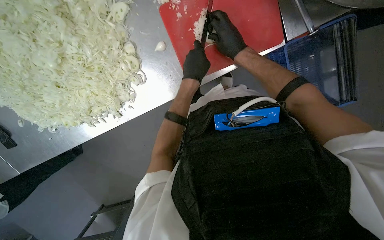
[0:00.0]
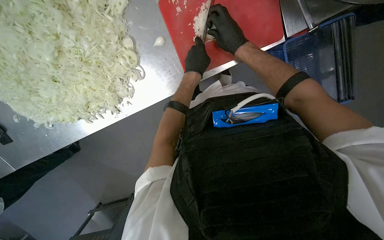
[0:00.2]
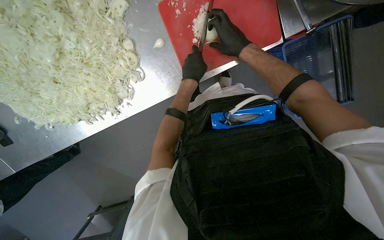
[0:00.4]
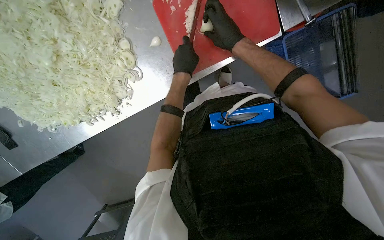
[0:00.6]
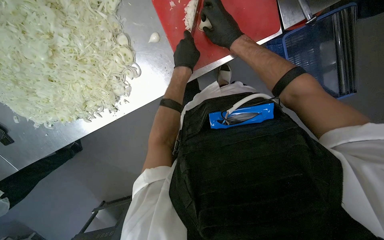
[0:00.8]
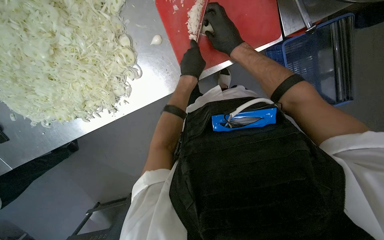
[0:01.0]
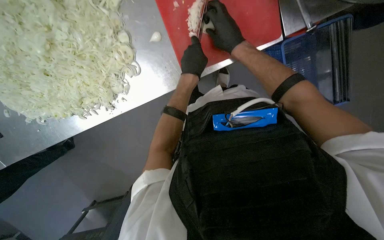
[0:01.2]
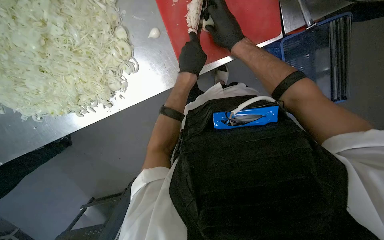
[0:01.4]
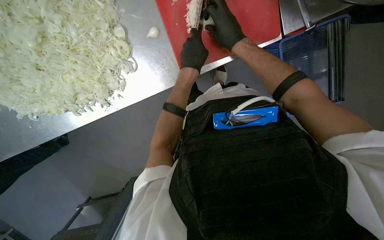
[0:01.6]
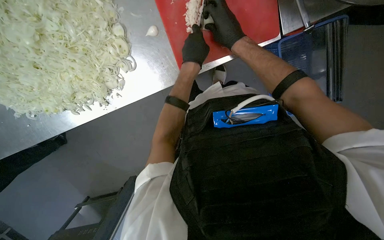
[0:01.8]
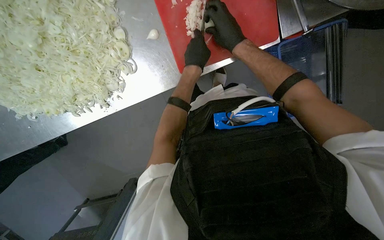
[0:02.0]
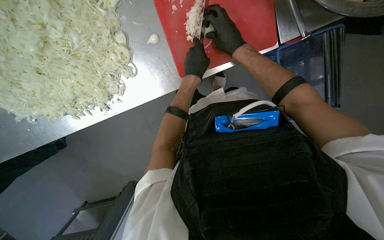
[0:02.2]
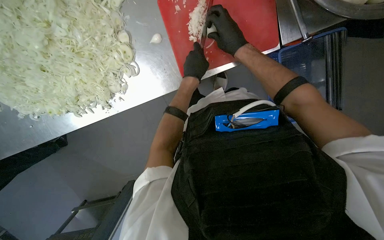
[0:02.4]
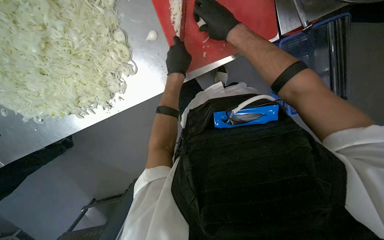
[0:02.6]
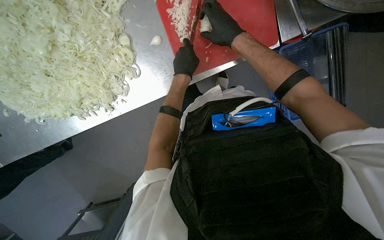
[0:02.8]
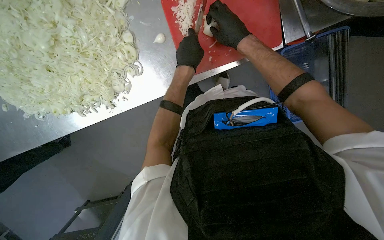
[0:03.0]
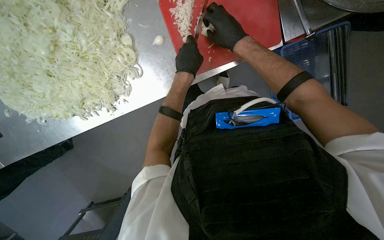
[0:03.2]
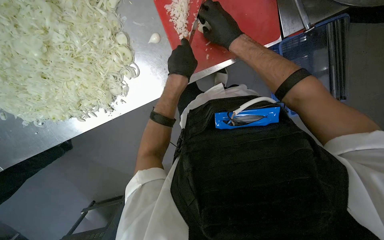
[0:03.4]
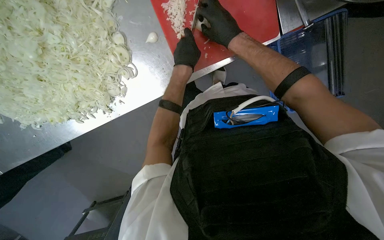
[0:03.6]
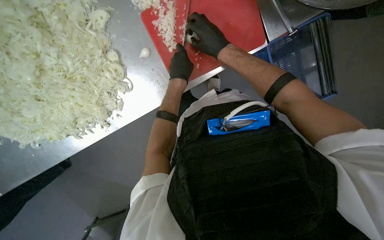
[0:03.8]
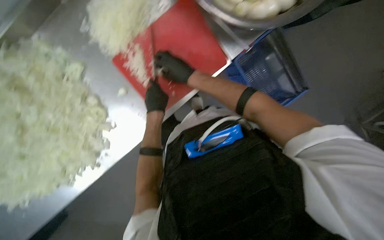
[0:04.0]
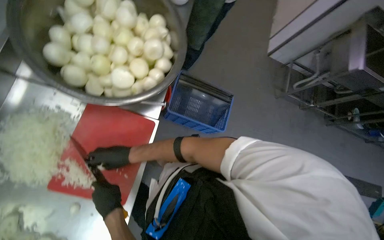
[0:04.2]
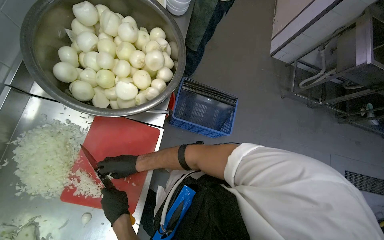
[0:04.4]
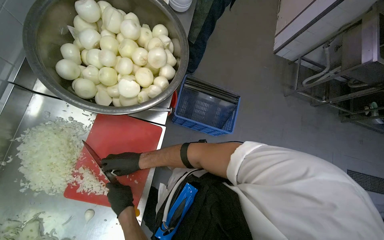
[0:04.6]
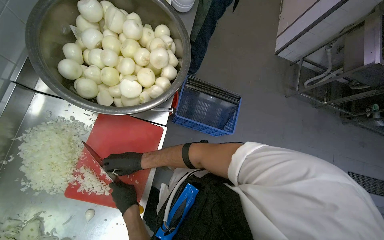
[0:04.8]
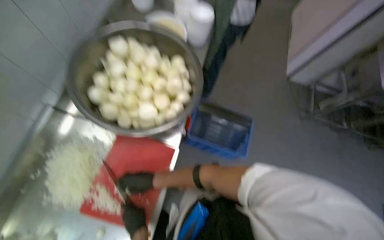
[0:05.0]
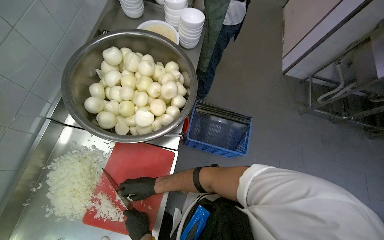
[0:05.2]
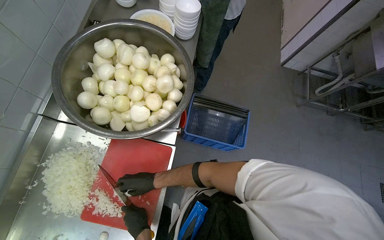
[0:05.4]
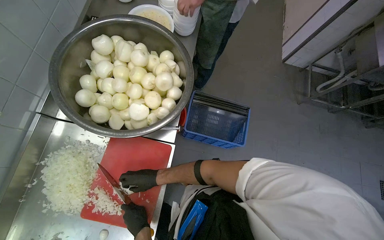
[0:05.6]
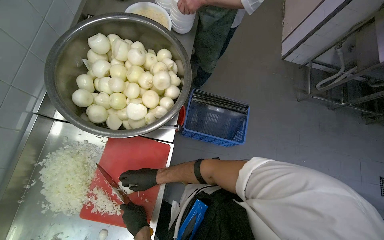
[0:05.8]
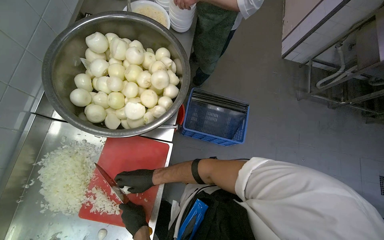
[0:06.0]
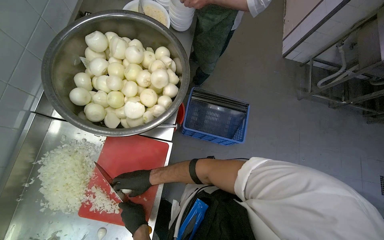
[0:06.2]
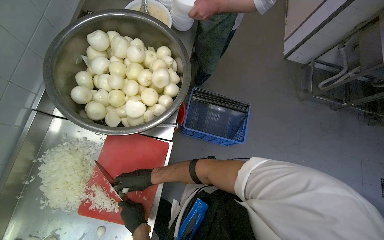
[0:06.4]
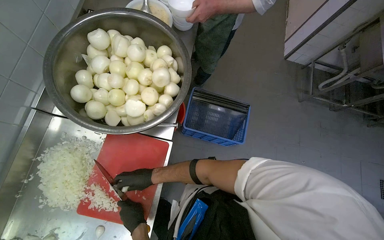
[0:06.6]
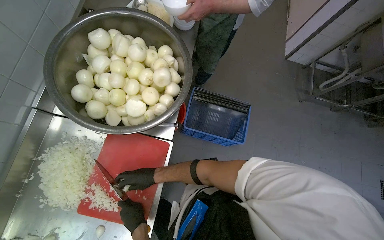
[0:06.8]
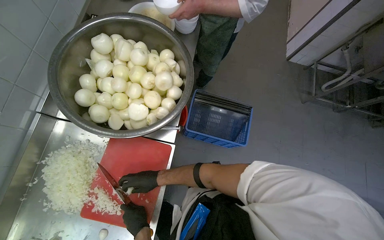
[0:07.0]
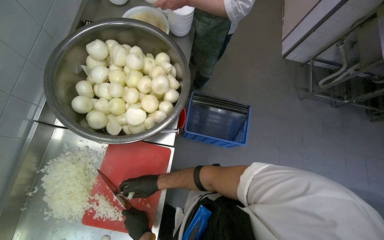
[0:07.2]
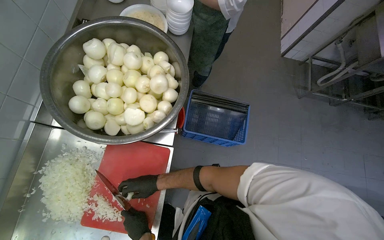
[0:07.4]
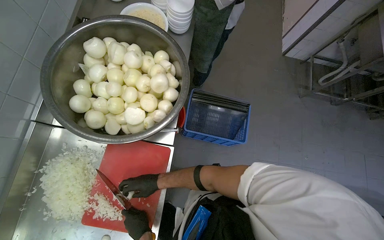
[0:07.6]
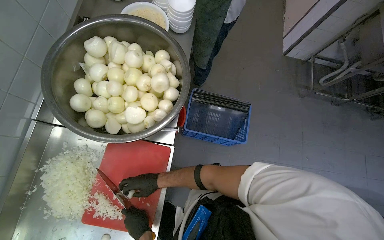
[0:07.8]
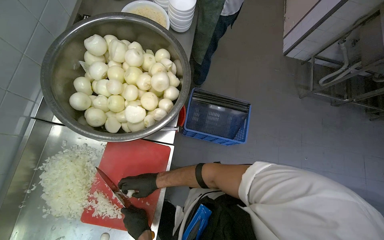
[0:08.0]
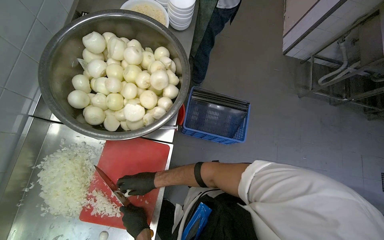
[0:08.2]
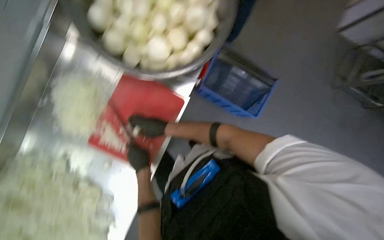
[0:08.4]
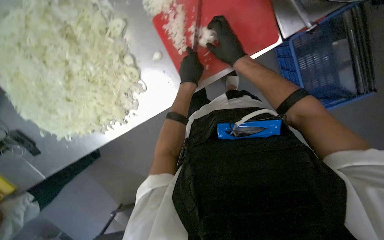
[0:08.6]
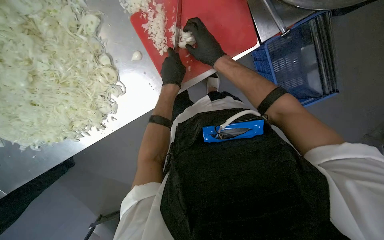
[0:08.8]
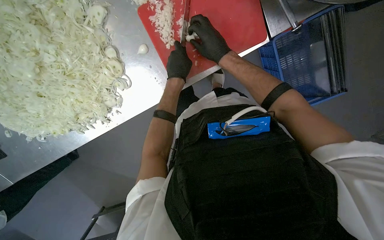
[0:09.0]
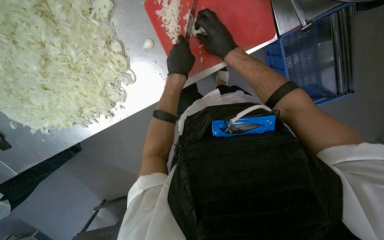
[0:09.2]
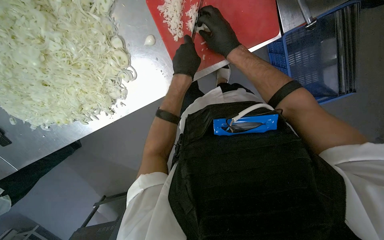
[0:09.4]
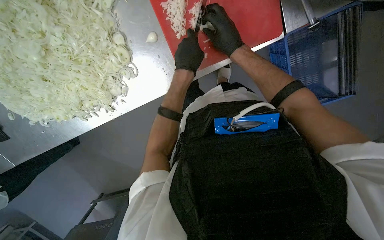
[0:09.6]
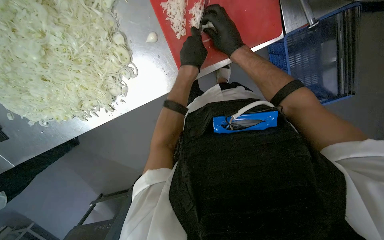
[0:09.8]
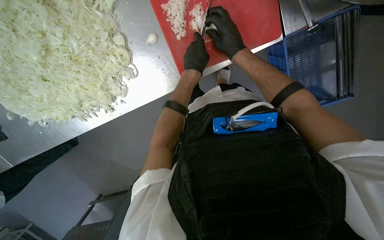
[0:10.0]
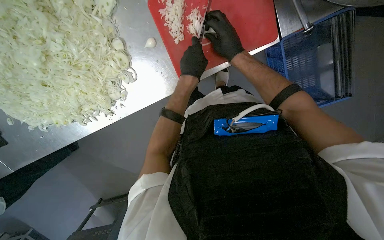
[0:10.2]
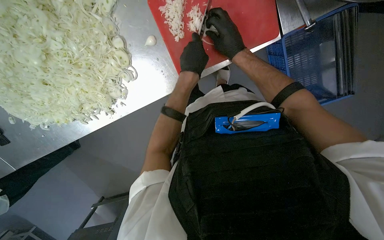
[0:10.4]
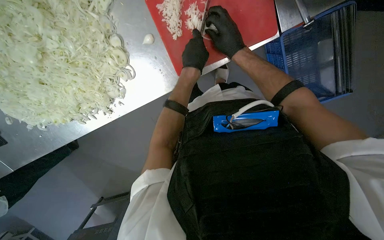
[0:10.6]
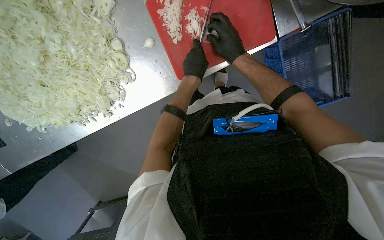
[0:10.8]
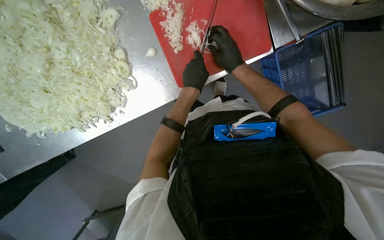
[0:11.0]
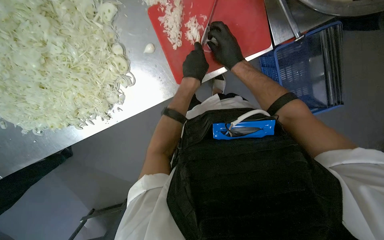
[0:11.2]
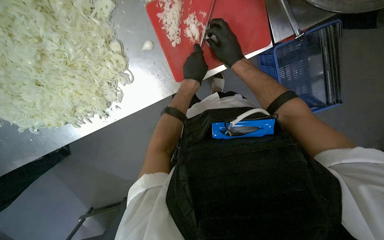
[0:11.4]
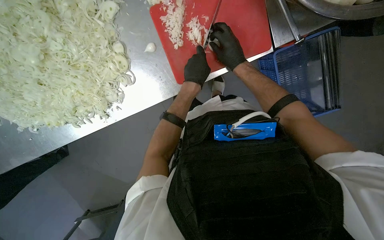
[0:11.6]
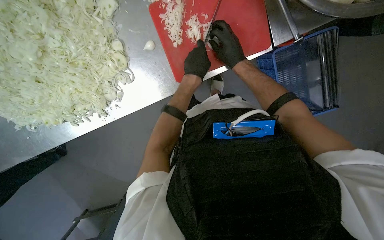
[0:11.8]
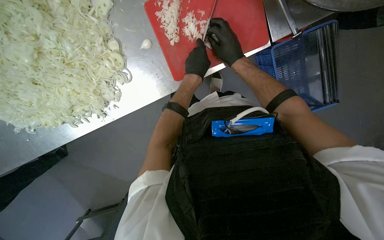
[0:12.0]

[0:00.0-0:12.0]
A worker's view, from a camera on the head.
Job: preparing food.
The whole recording: Preparing onions on cutting board. The worker continues mincing onions on a red cutting board with a knife.
0:00.0 to 0:03.0: The hands stay close to where they were, moving slightly.
0:03.0 to 0:04.4: The camera pitches upward, by some 20 degrees. The scene rotates counterclockwise by approximately 60 degrees.
0:06.0 to 0:07.6: The hands stay close to where they were, moving slightly.
0:07.6 to 0:09.0: The view tilts about 35 degrees downward. The scene turns roughly 50 degrees clockwise in the picture.
0:09.0 to 0:12.0: The hands are busy where they are.

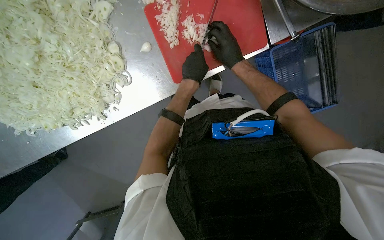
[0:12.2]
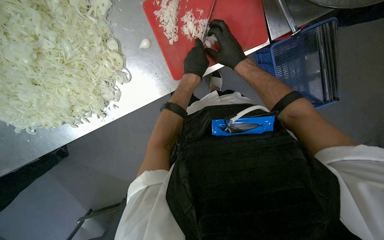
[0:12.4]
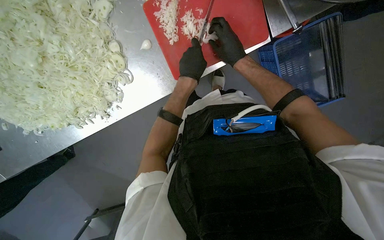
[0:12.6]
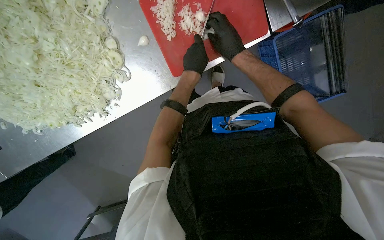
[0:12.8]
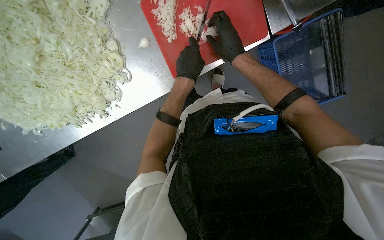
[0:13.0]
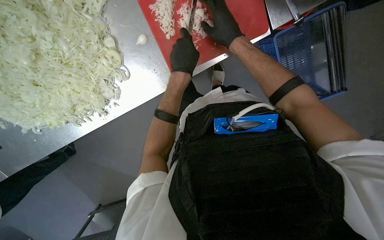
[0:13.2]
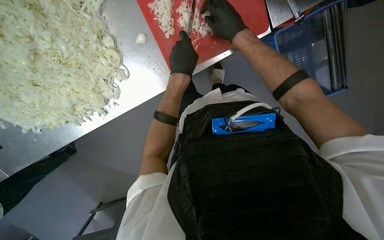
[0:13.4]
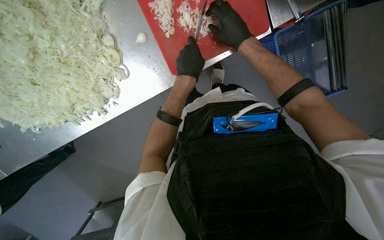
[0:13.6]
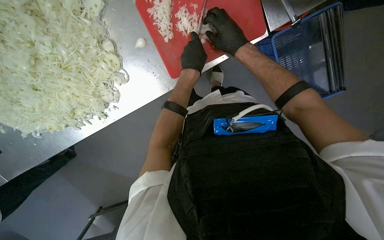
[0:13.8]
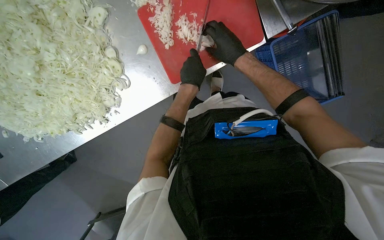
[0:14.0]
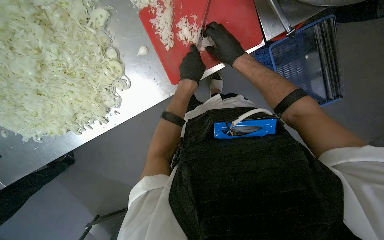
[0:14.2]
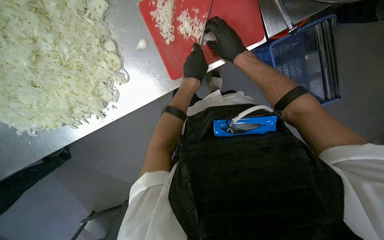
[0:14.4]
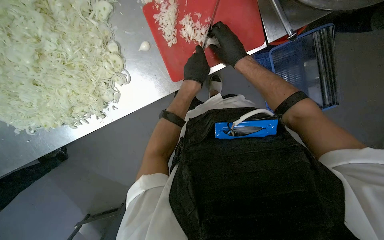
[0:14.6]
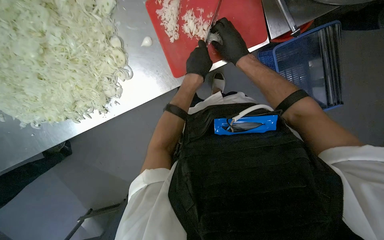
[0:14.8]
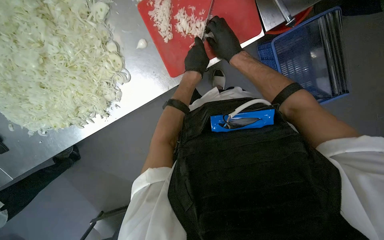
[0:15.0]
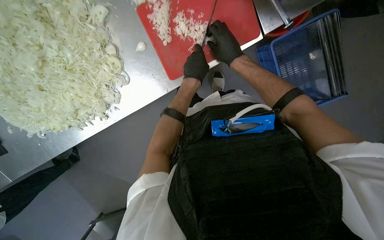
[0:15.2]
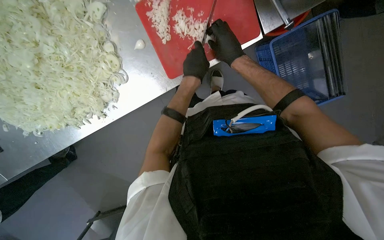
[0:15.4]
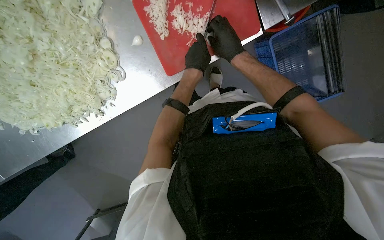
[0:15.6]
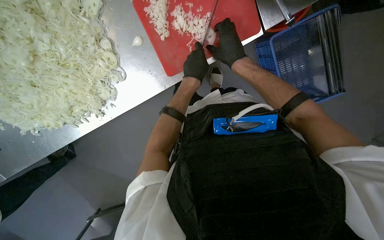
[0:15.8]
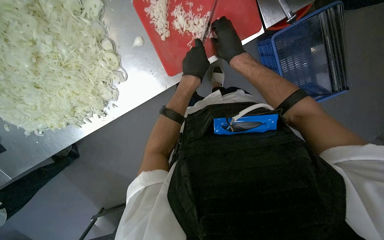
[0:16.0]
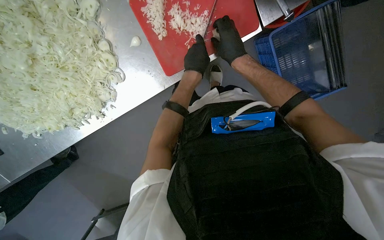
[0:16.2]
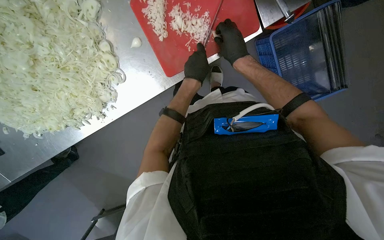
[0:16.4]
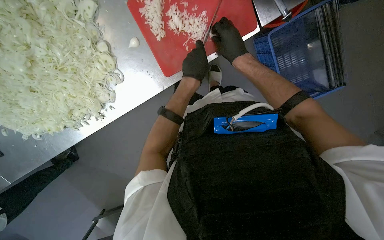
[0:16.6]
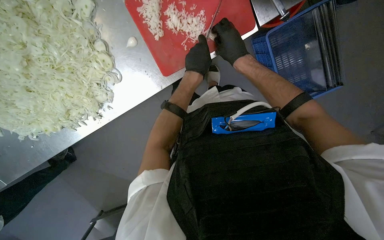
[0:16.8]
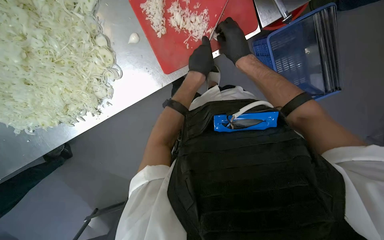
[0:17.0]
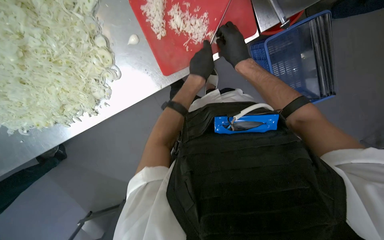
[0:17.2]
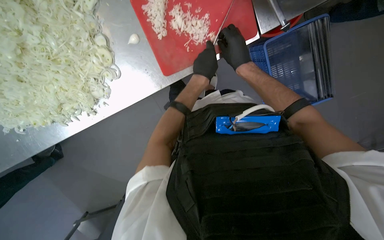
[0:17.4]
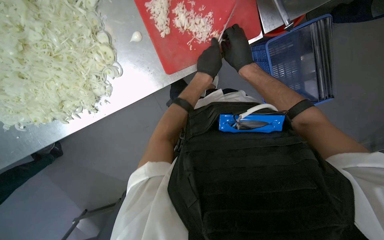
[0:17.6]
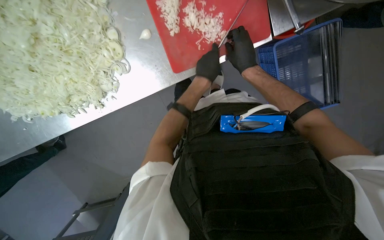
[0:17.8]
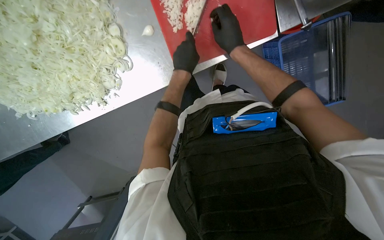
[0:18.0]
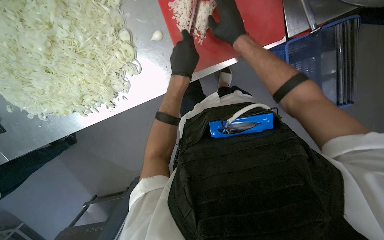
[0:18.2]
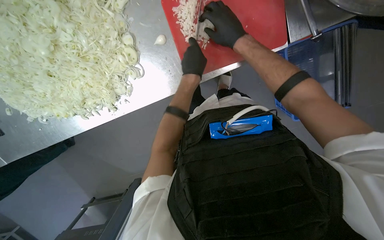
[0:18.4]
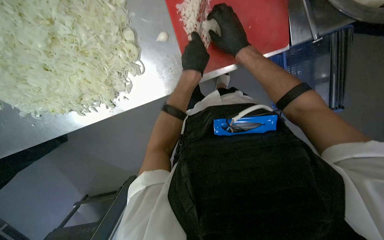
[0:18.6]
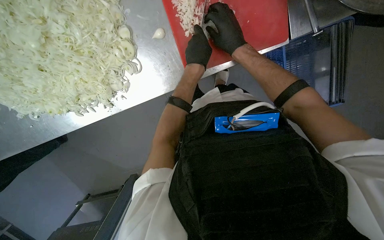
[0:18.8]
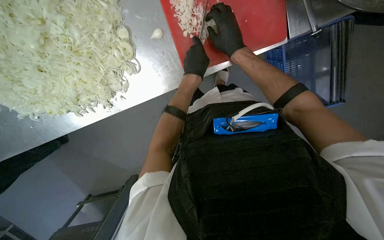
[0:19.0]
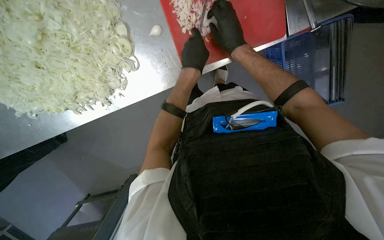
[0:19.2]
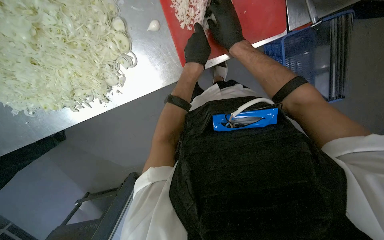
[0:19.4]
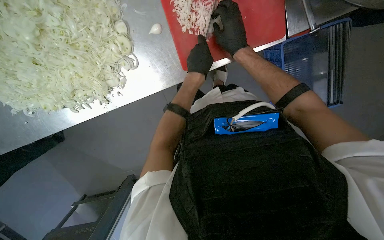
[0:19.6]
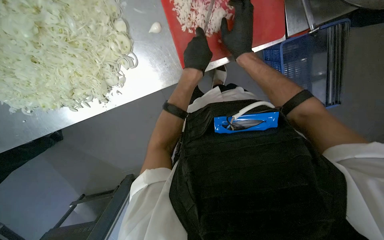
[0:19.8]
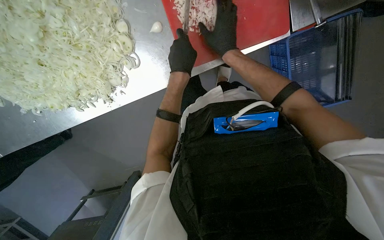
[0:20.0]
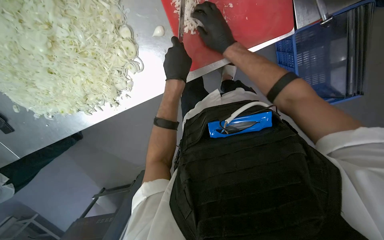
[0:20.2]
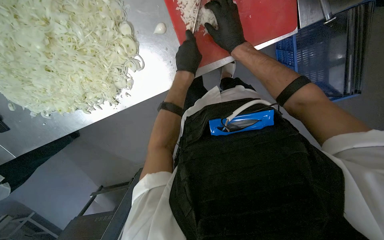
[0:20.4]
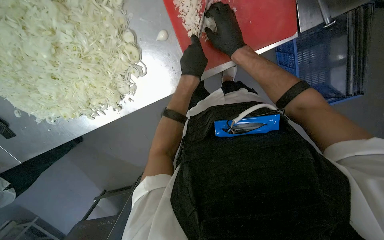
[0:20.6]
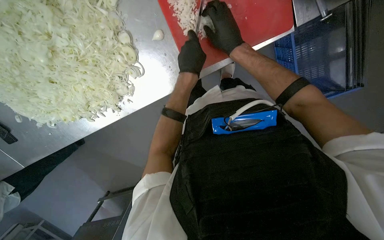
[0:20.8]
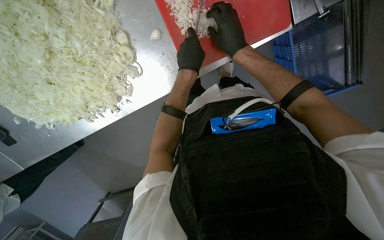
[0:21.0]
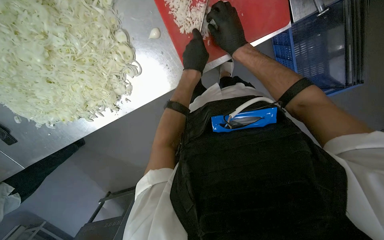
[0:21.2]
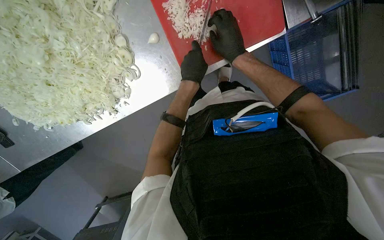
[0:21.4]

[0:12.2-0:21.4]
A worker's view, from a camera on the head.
Job: preparing food.
The whole recording: Preparing onions on cutting board. The worker continues mincing onions on a red cutting board with a knife.
0:12.2 to 0:16.8: The hands stay close to where they were, moving slightly.
0:16.8 to 0:18.4: The right hand moves up the picture, roughly 10 cm.
0:18.4 to 0:21.4: The hands are busy where they are.
